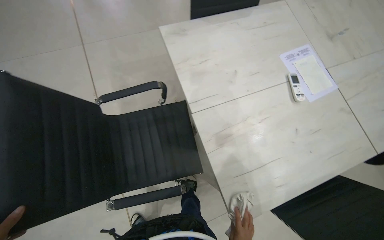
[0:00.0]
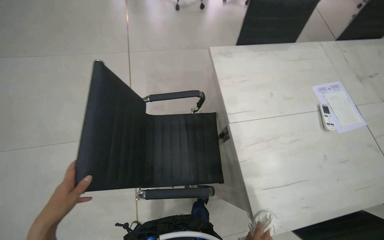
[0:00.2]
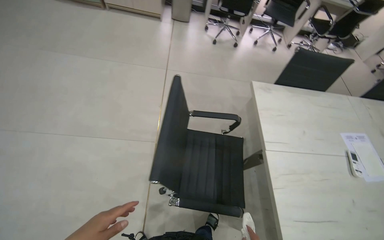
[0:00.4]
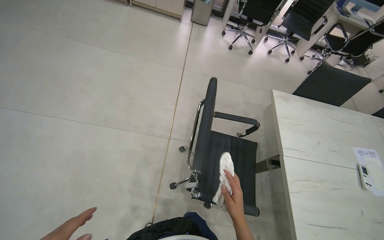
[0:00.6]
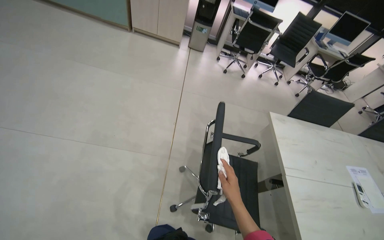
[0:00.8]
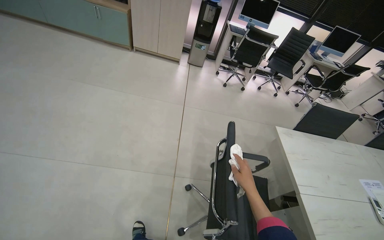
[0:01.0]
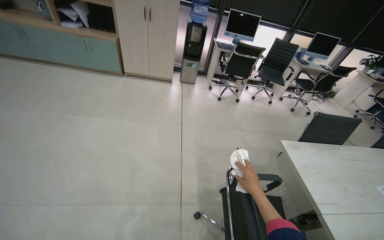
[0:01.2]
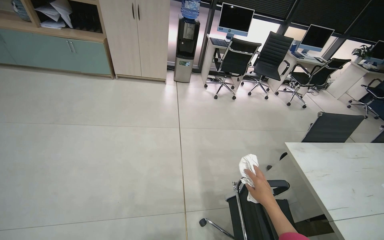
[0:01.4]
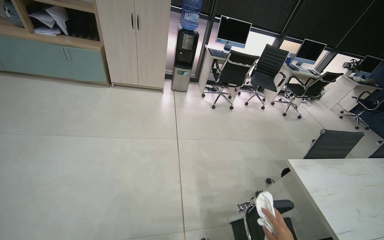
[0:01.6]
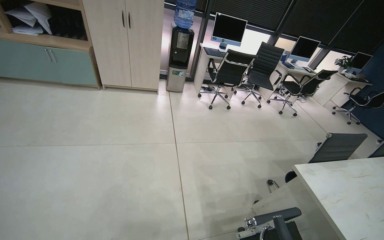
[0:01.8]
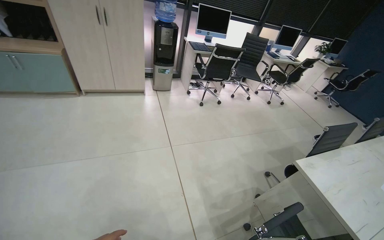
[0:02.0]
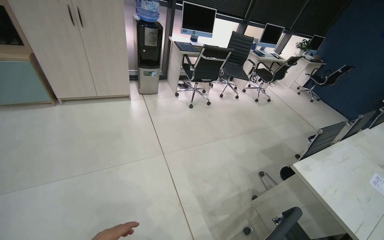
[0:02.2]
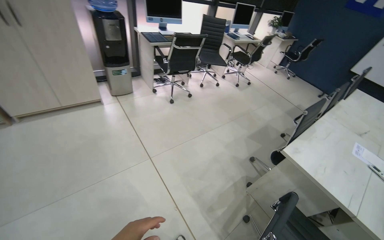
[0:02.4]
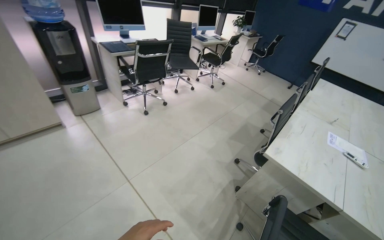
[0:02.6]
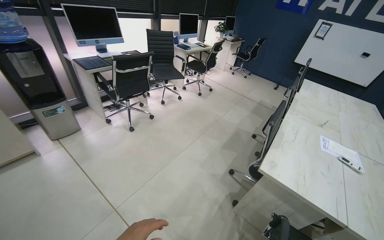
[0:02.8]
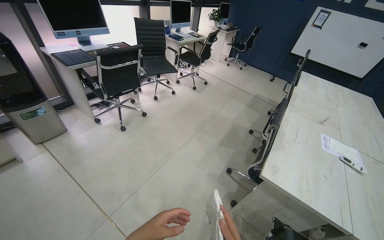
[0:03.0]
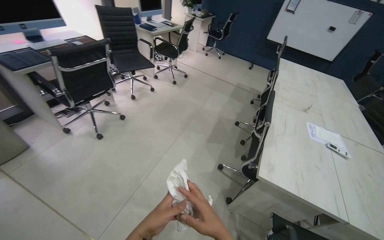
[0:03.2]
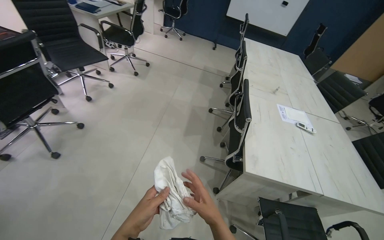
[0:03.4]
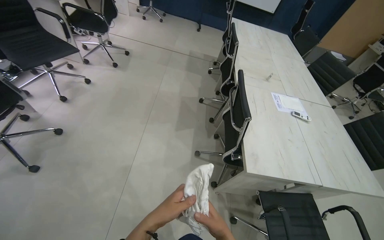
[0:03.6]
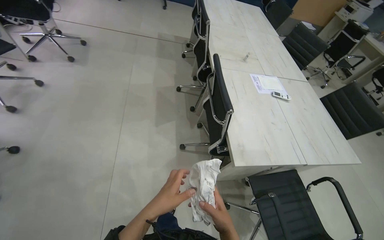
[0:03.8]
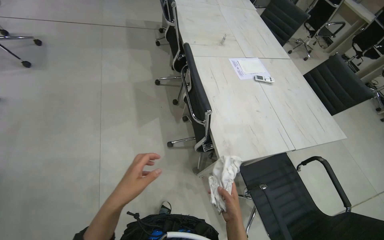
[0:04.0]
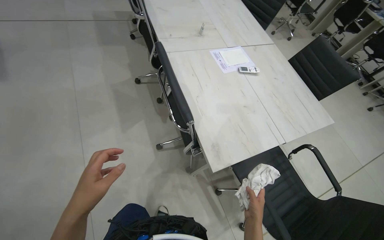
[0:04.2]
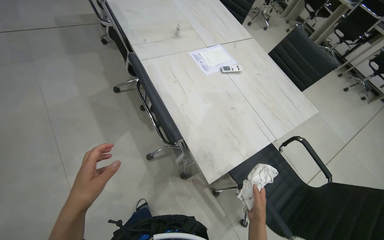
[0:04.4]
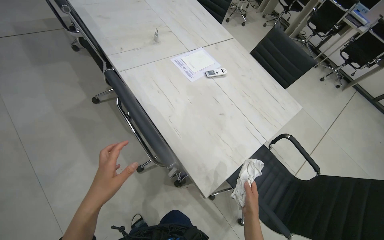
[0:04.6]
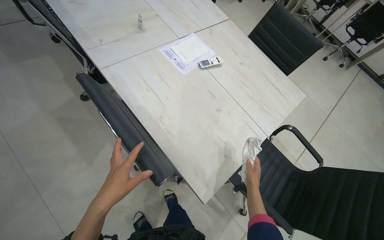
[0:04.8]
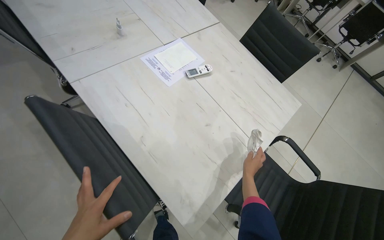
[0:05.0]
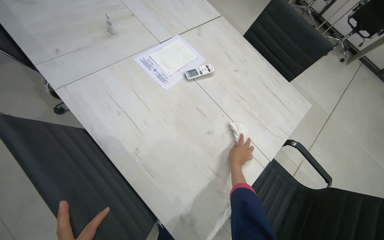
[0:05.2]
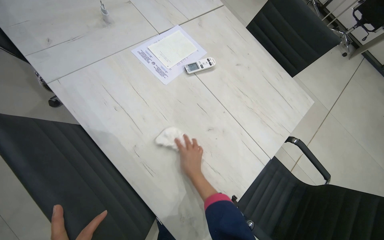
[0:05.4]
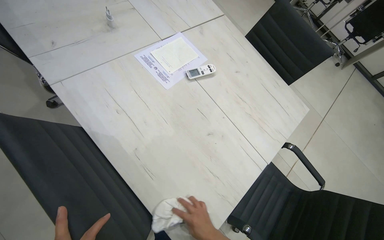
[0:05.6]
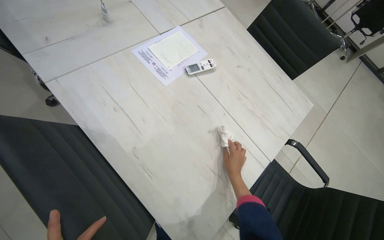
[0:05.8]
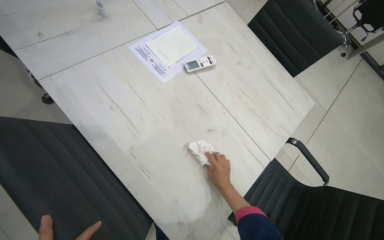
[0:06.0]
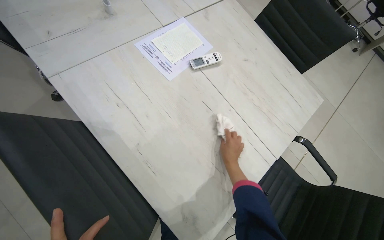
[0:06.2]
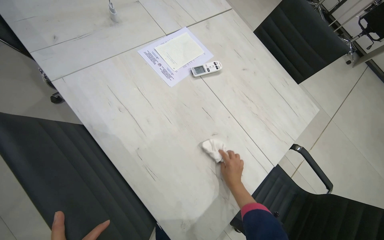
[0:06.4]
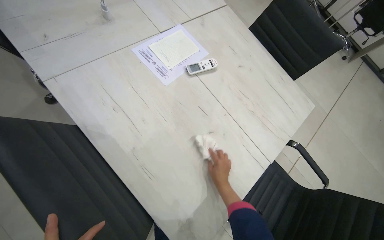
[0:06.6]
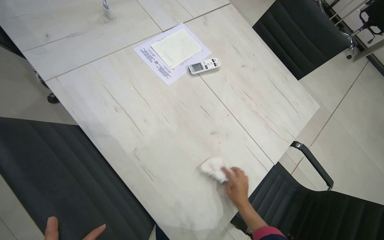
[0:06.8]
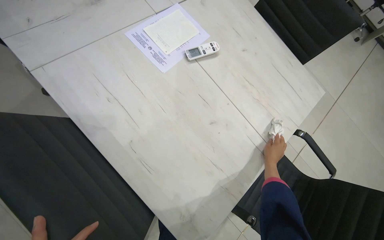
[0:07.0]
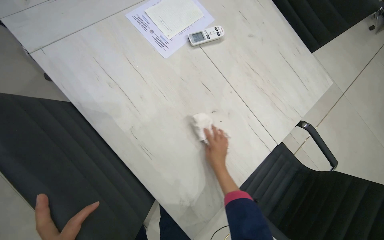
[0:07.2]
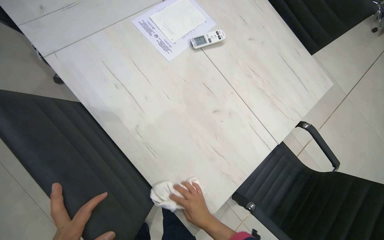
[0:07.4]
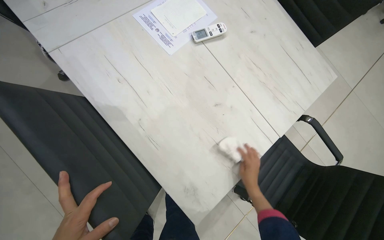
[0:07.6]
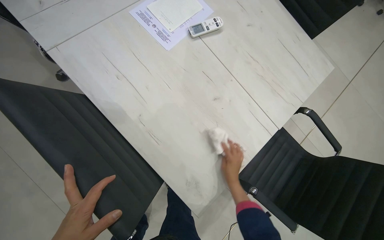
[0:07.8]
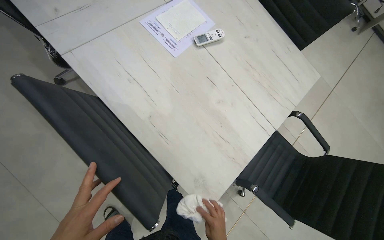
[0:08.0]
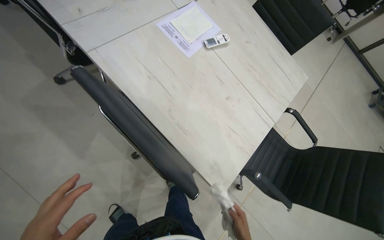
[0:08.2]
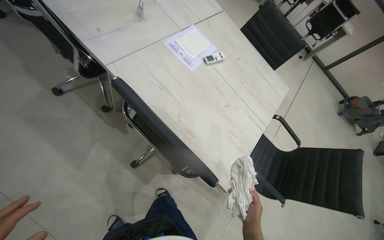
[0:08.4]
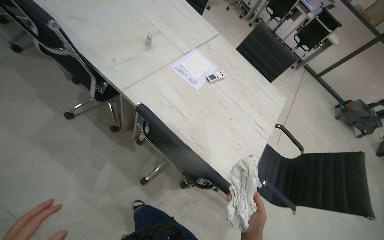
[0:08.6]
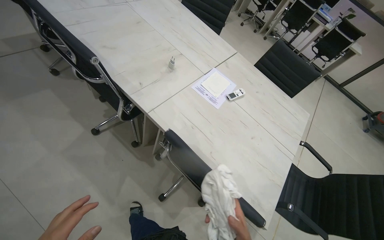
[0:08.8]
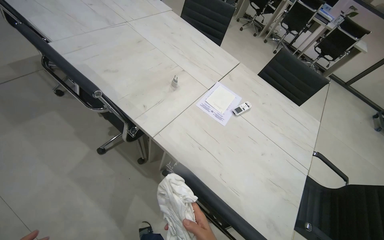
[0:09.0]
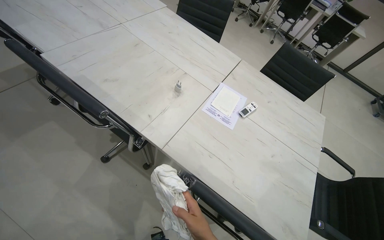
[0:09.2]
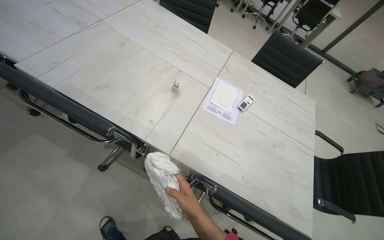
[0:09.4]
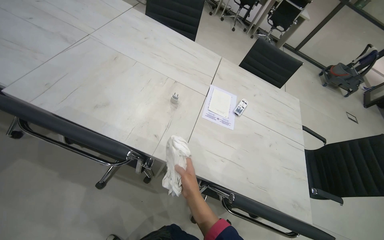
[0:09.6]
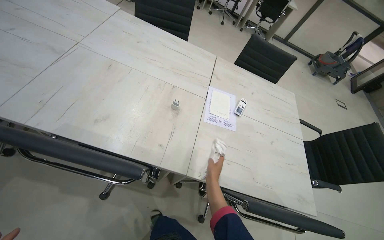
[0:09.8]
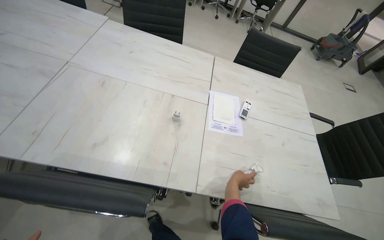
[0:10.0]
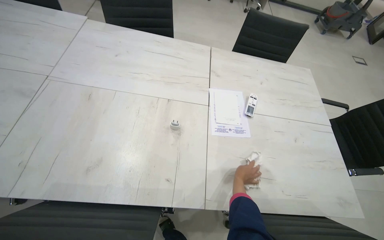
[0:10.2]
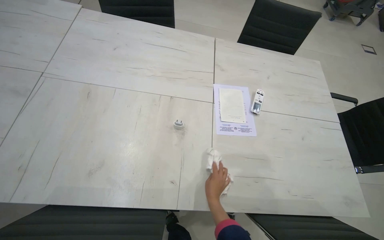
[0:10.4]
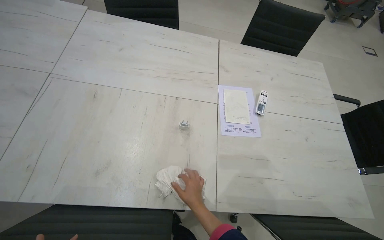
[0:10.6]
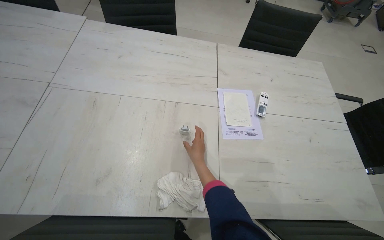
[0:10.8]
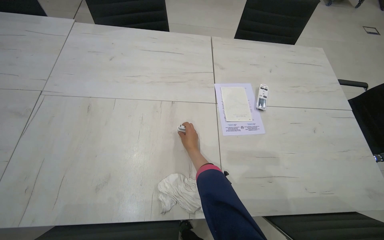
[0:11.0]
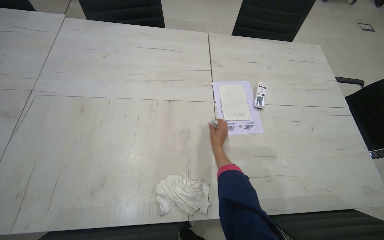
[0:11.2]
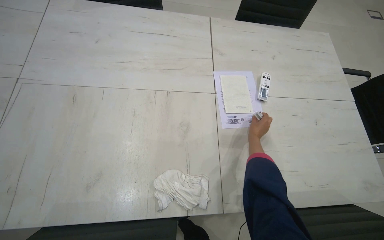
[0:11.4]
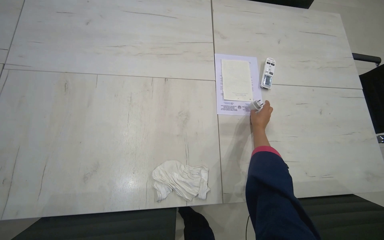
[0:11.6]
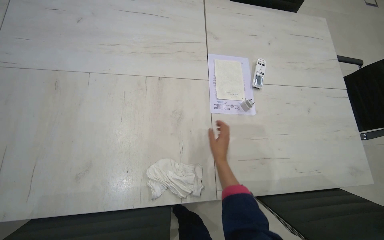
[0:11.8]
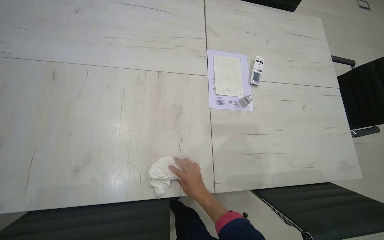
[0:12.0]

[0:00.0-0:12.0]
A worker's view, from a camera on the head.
Job: wiping surfaces.
The whole recording: Wiping conference table surface. The worker wipes the surface of the conference table with a white cloth.
0:00.0 to 0:01.6: The wearer moves some 90 cm. The view tilts some 30 degrees upward.
0:01.6 to 0:03.0: The head travels roughly 70 cm. The wearer's head swings roughly 45 degrees to the right.
0:03.0 to 0:04.4: The camera travels about 70 cm. The head turns to the right by approximately 65 degrees. The view tips downward by about 35 degrees.
0:04.4 to 0:06.0: The head travels about 40 cm. The wearer looks some 15 degrees further downward.
0:06.0 to 0:07.6: The right hand goes left and right, about 25 cm each way, reversing 2 times.
0:07.6 to 0:09.0: The head travels approximately 50 cm. The view tilts roughly 20 degrees upward.
0:09.0 to 0:10.4: The camera travels some 50 cm. The head rotates roughly 35 degrees to the right. The view tips downward by roughly 20 degrees.

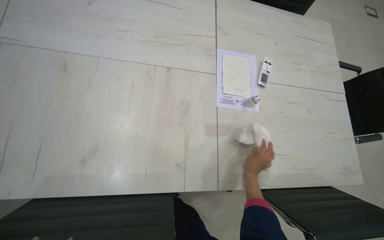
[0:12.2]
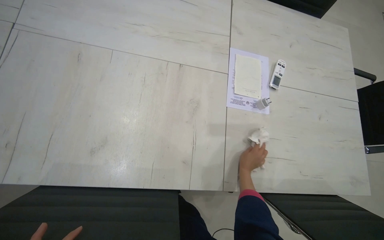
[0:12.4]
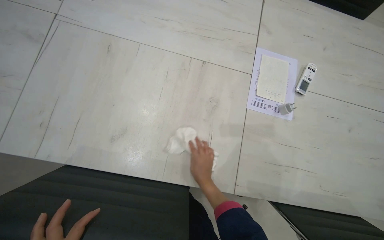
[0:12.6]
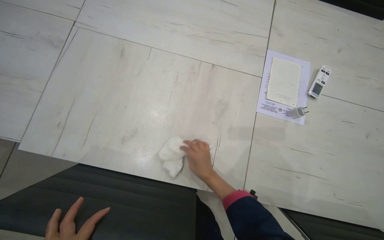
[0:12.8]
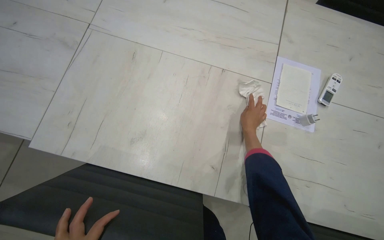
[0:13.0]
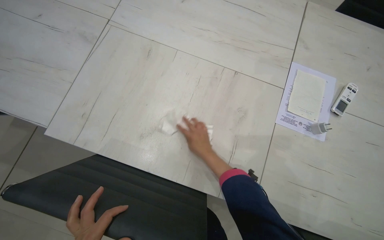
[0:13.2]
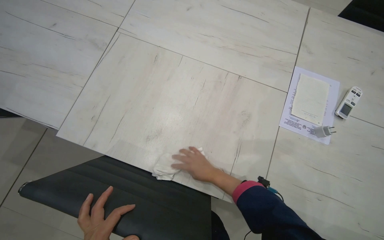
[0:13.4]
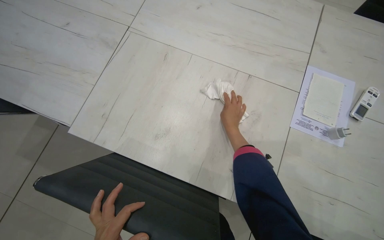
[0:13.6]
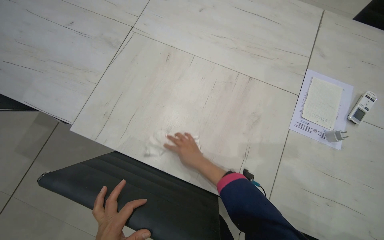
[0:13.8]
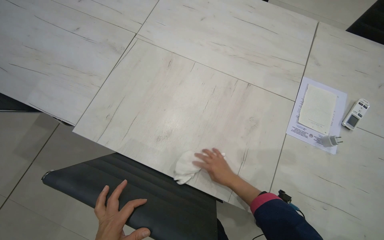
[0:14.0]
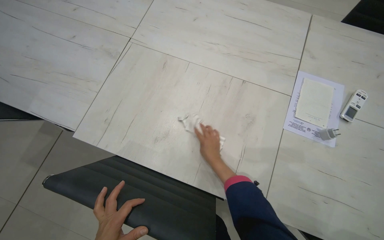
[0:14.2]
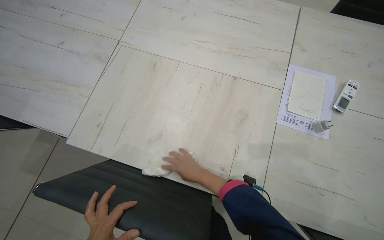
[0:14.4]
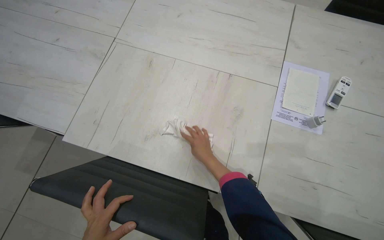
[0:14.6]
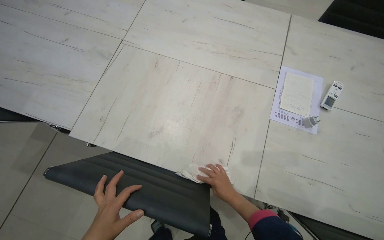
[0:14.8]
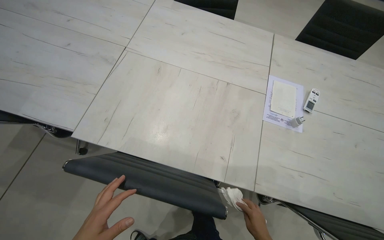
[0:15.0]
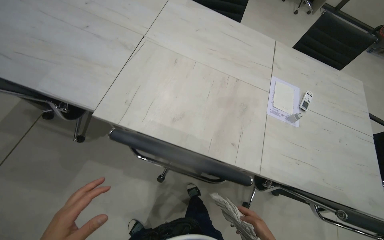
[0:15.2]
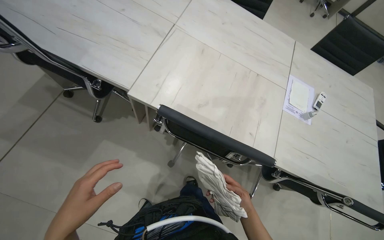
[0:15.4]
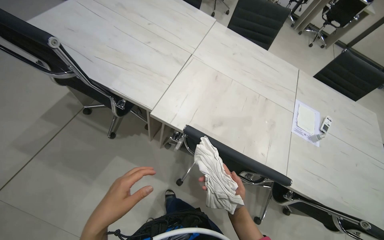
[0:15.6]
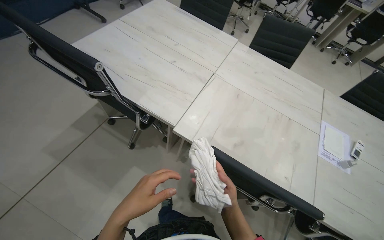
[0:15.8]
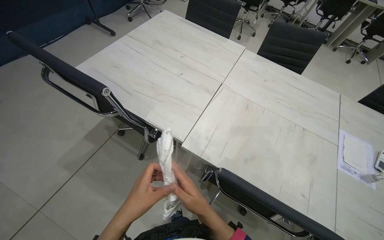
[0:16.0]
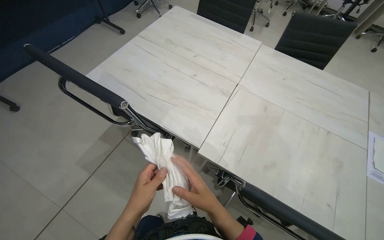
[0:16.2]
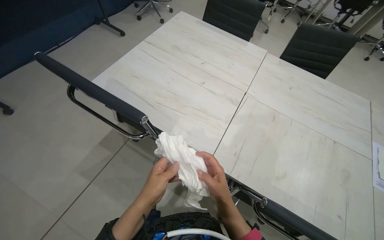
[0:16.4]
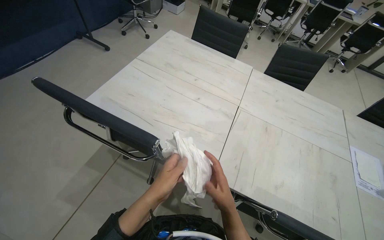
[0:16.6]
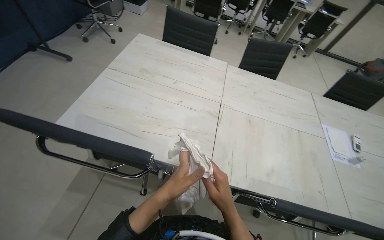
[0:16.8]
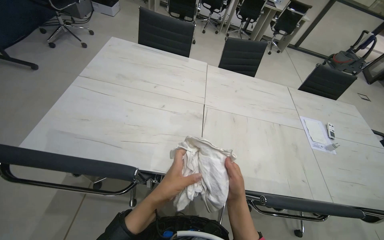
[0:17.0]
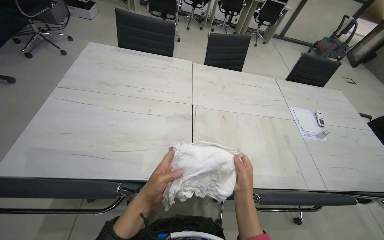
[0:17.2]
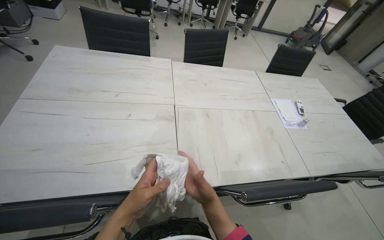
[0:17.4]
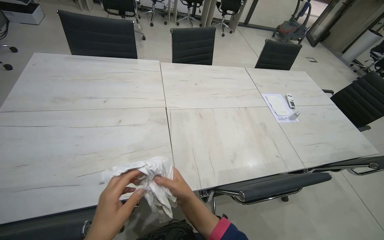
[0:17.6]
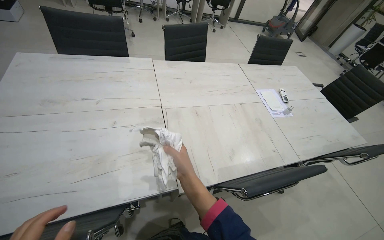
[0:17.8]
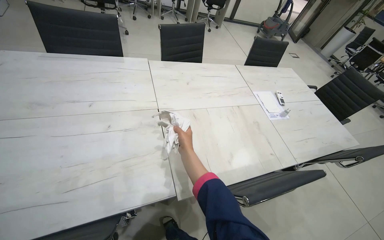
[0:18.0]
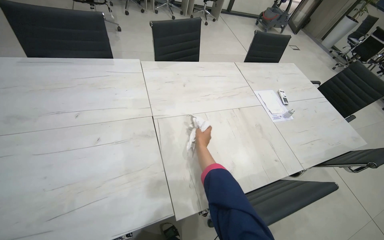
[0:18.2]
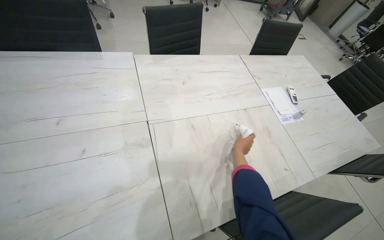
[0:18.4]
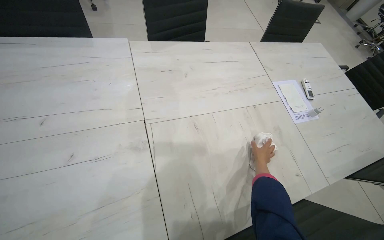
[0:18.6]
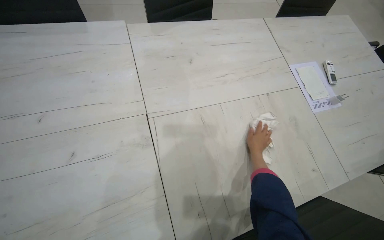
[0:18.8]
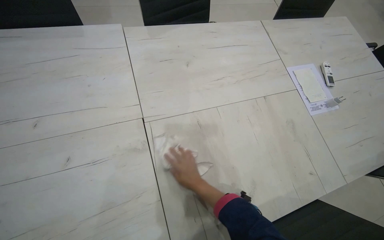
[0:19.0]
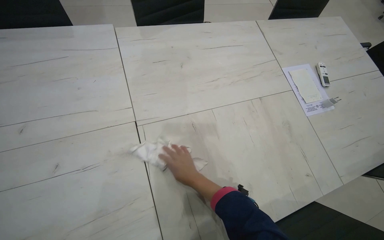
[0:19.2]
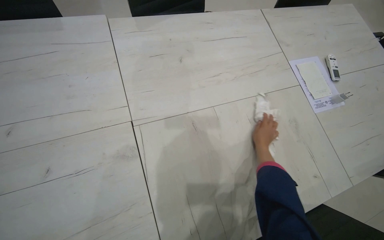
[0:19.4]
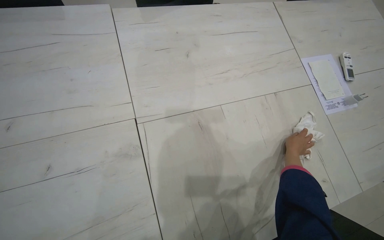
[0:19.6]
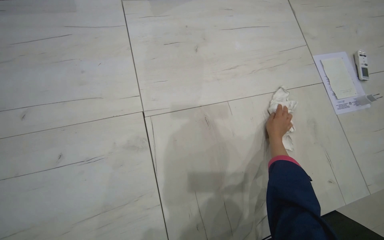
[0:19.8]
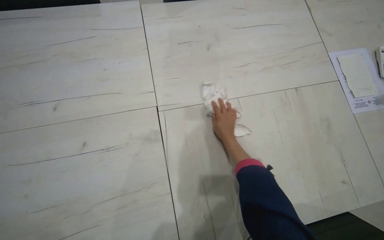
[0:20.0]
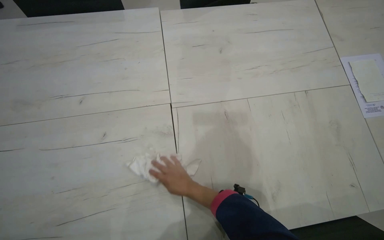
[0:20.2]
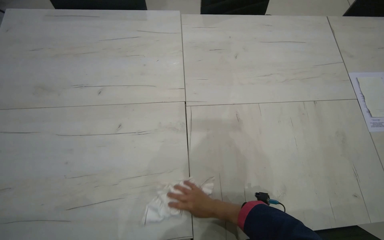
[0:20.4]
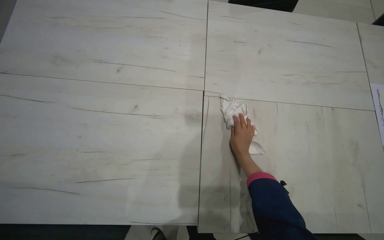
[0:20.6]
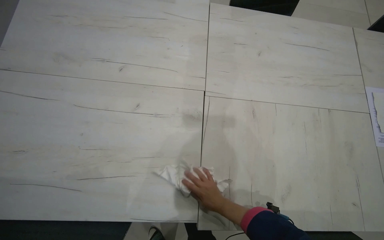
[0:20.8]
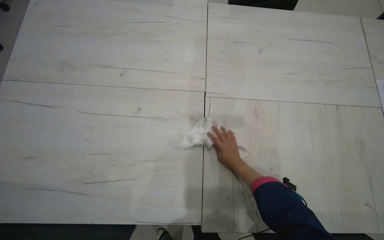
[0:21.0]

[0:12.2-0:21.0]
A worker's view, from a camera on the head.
Job: wiping surfaces.
The whole recording: Wiping conference table surface. The worker wipes the surface of the conference table with a white cloth.
0:12.2 to 0:13.6: The wearer's head swings approximately 25 degrees to the left.
0:13.6 to 0:15.2: The right hand moves down the picture, approximately 50 cm.
0:15.2 to 0:16.6: The wearer moves some 50 cm. The view tips upward by about 15 degrees.
0:16.6 to 0:18.0: The head rotates approximately 40 degrees to the right.
0:18.0 to 0:19.6: The head travels roughly 50 cm. The camera pitches downward, by approximately 20 degrees.
0:19.6 to 0:21.0: The head rotates roughly 20 degrees to the left. The right hand moves to the left, some 40 cm.
